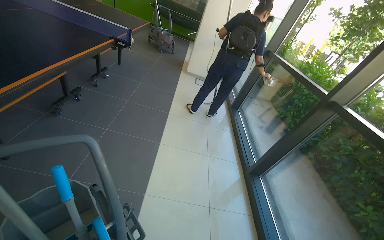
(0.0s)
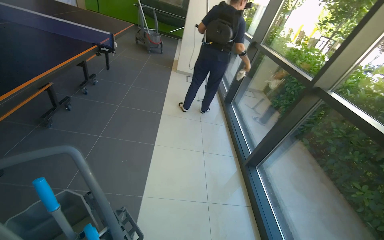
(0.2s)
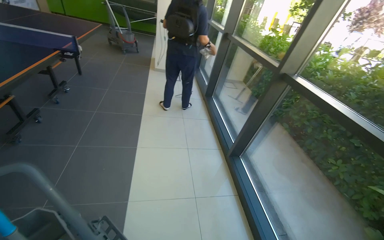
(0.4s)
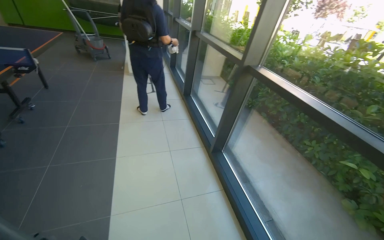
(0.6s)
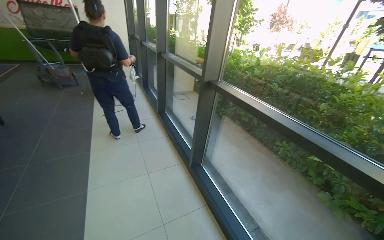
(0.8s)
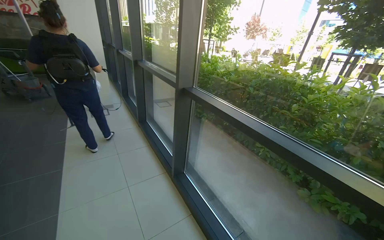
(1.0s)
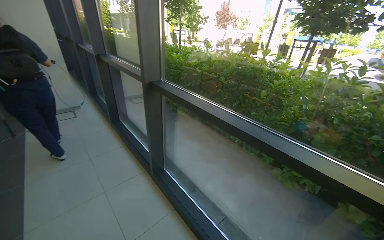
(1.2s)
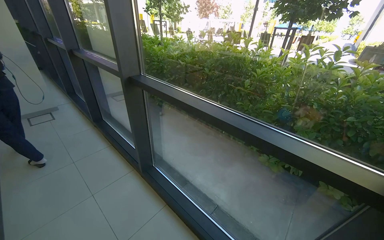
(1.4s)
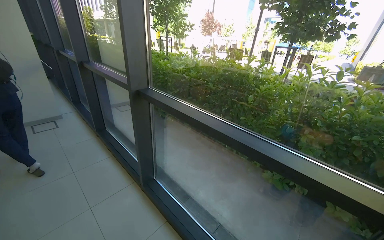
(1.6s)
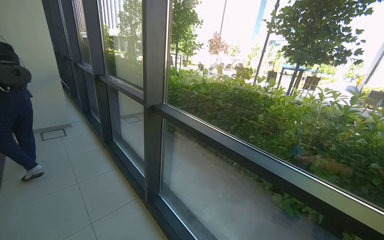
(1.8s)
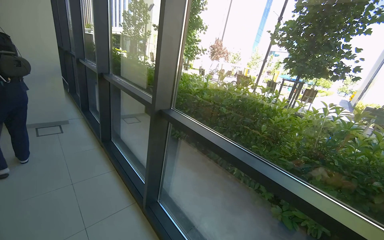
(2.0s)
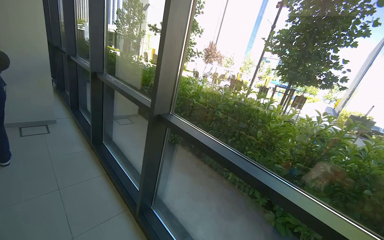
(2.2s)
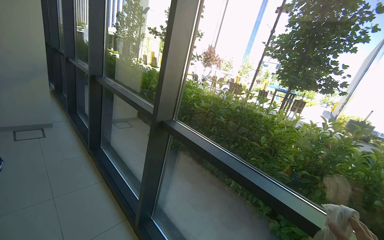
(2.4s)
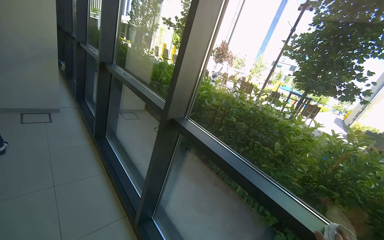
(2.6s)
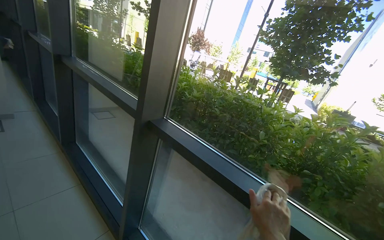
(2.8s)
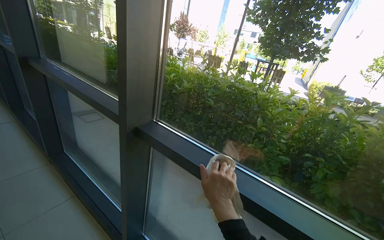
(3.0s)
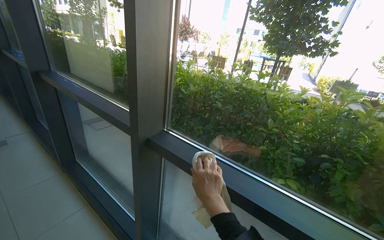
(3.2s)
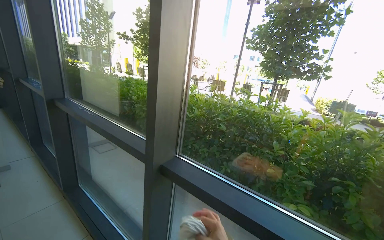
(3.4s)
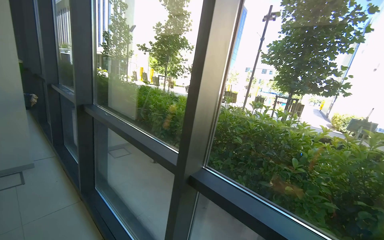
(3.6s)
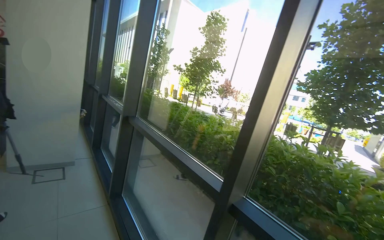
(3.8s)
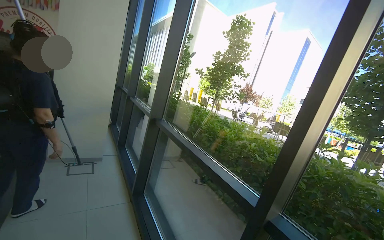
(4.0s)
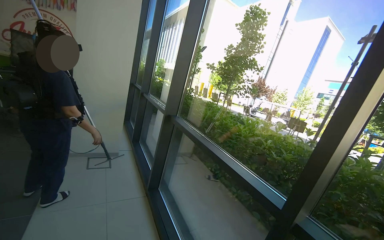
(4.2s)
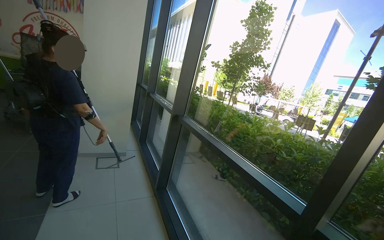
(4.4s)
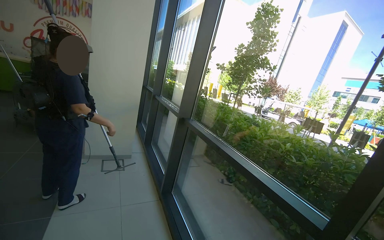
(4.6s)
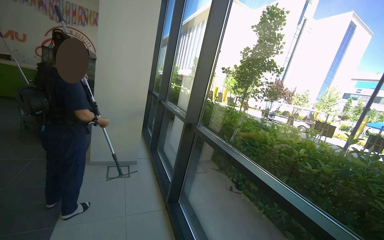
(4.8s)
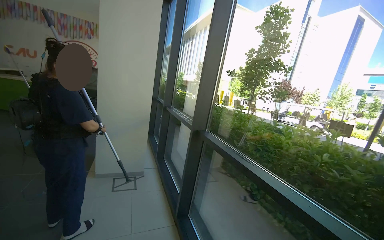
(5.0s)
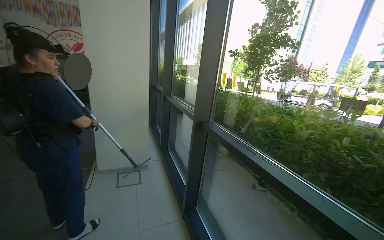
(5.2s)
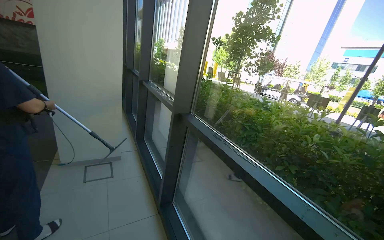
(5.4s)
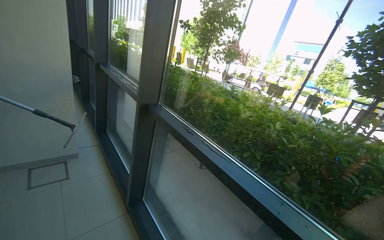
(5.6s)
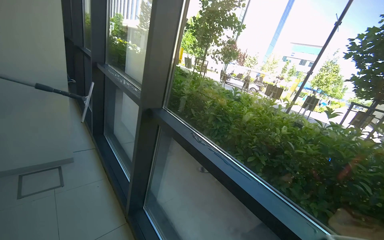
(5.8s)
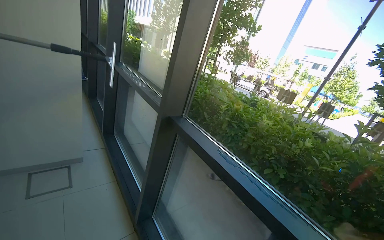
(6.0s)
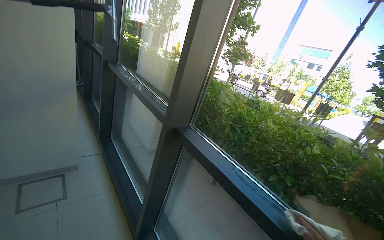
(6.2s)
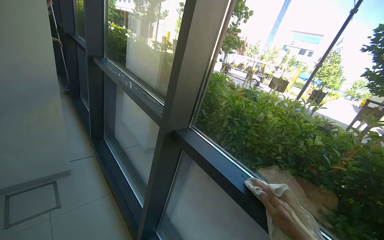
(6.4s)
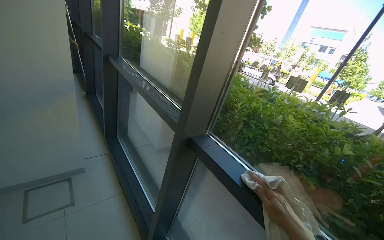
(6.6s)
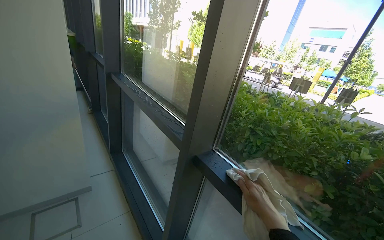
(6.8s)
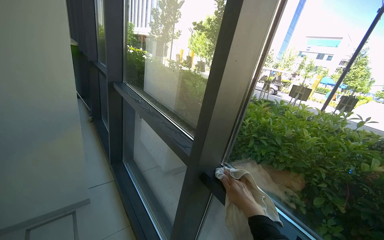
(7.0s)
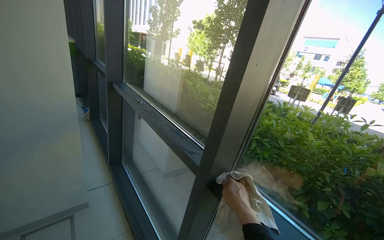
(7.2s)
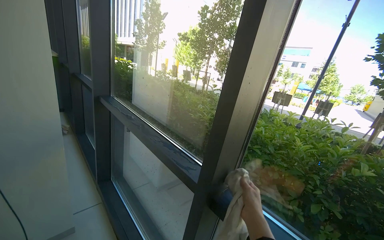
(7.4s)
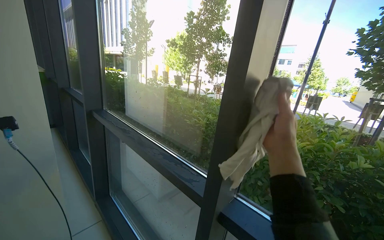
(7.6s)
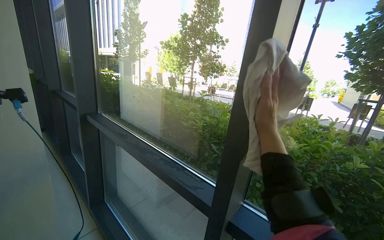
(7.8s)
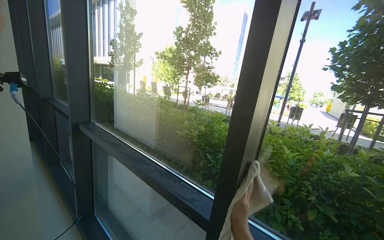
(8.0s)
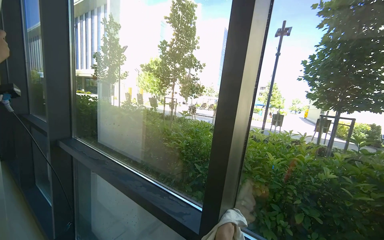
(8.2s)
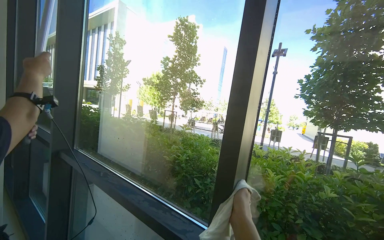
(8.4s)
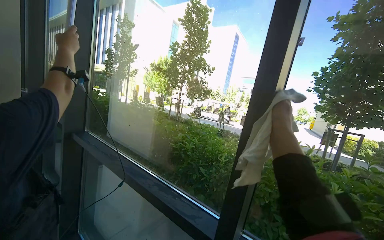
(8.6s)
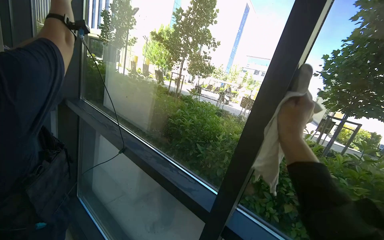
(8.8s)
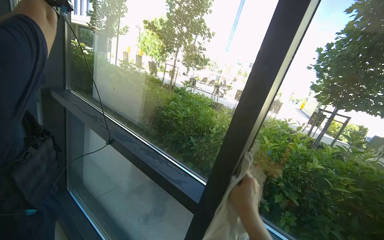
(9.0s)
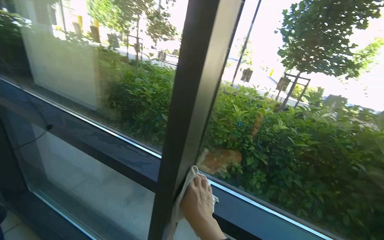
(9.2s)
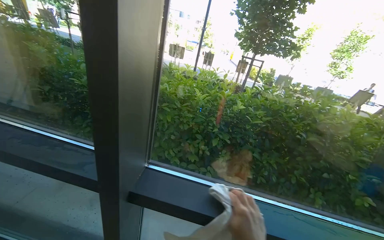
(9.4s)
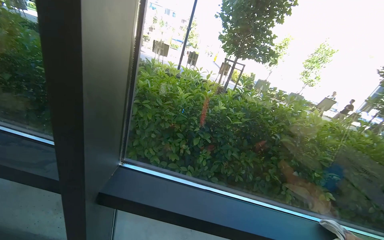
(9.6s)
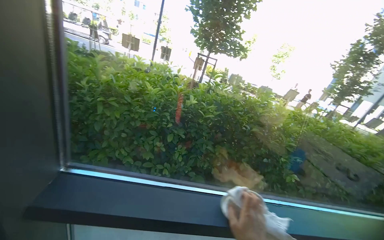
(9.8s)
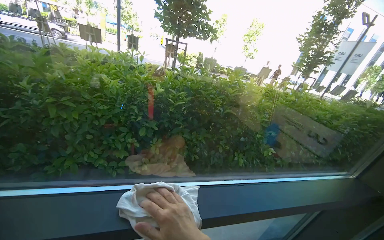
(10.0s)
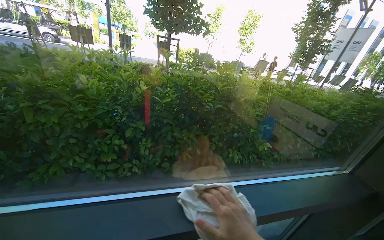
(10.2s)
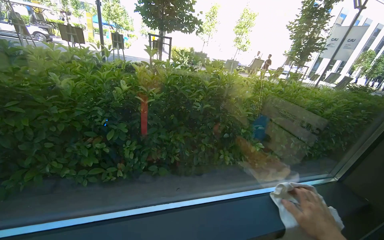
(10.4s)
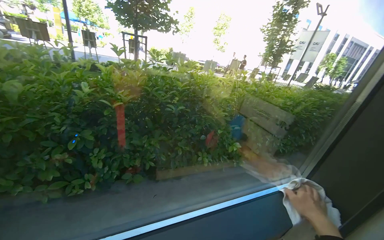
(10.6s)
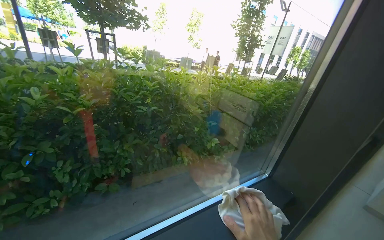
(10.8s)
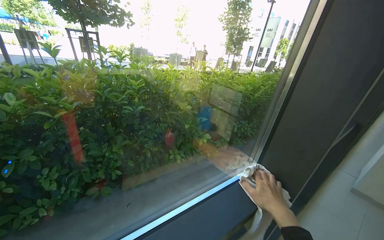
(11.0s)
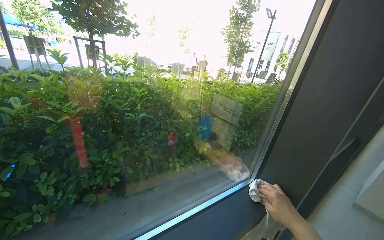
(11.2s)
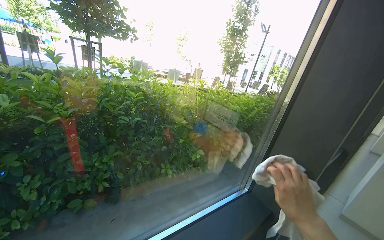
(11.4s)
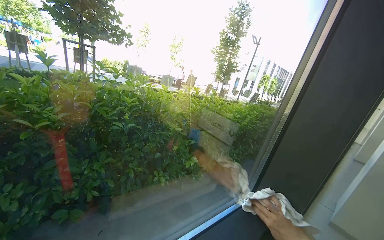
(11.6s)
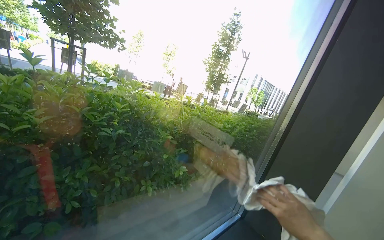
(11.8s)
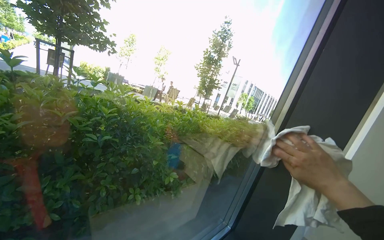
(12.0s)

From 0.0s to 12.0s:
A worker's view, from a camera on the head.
Job: cleaning windows.
The whole recording: Wiping window frames with cloth. The worker wipes the window frames and glass with a white cloth.
From 0.0s to 1.6s: The wearer moves approximately 60 cm. The wearer's head swings some 50 degrees to the right.
From 1.6s to 3.0s: The camera is carried approximately 60 cm.
From 3.0s to 4.4s: The camera is carried to the left, roughly 50 cm. The view pans to the left by some 25 degrees. The wearer looks approximately 20 degrees further upward.
From 4.4s to 6.0s: The wearer moves approximately 90 cm.
From 6.0s to 7.6s: The camera is carried approximately 50 cm.
From 9.0s to 10.4s: The camera is carried some 60 cm. The wearer looks approximately 50 degrees further to the right. The wearer looks about 20 degrees further downward.
From 10.4s to 12.0s: The view swings about 30 degrees to the right.

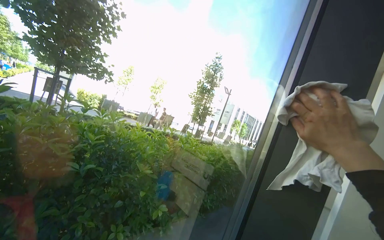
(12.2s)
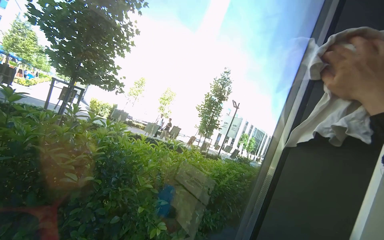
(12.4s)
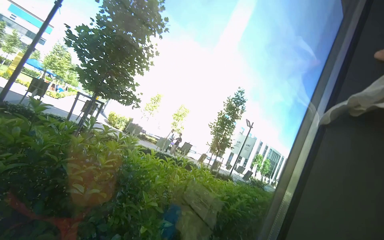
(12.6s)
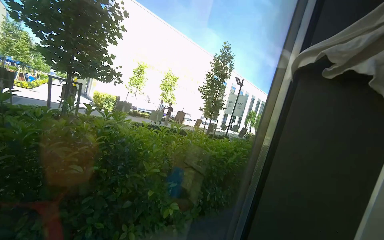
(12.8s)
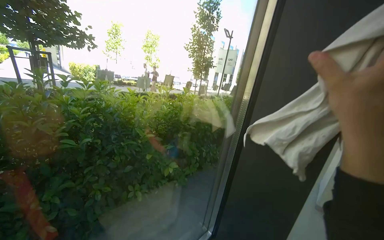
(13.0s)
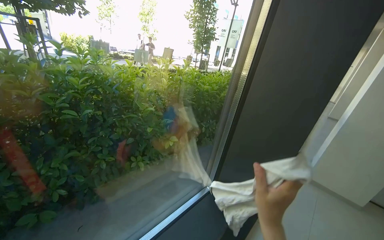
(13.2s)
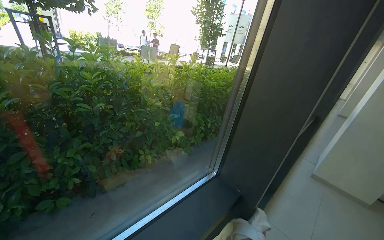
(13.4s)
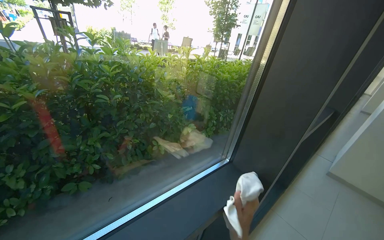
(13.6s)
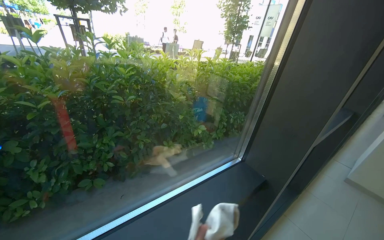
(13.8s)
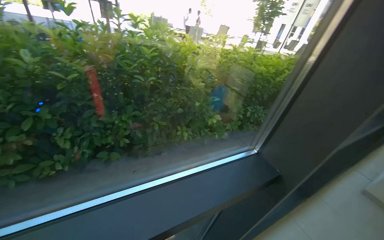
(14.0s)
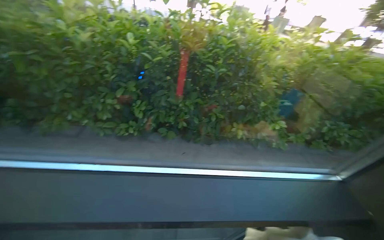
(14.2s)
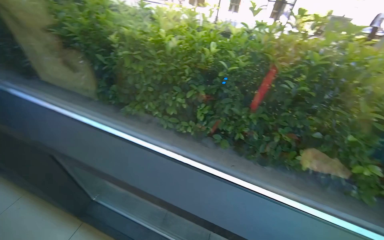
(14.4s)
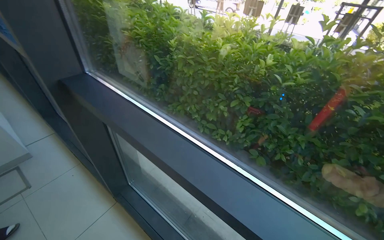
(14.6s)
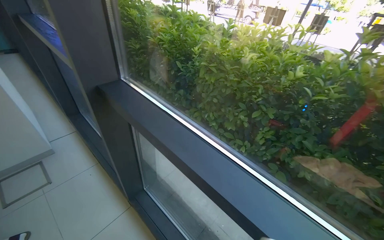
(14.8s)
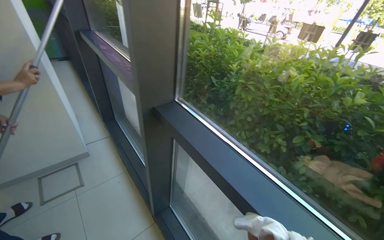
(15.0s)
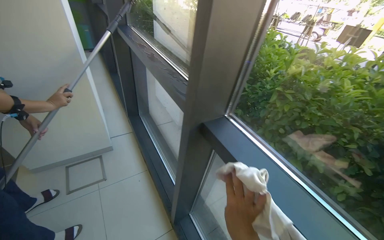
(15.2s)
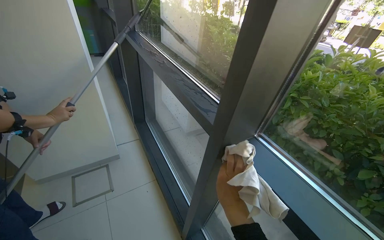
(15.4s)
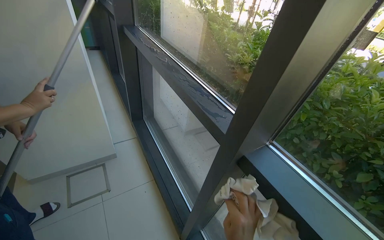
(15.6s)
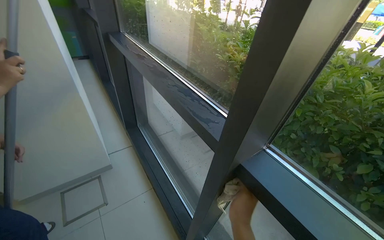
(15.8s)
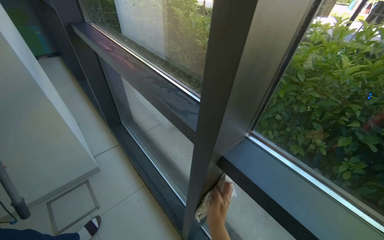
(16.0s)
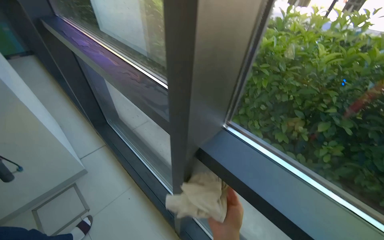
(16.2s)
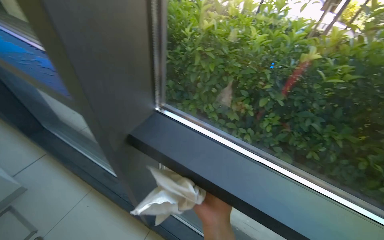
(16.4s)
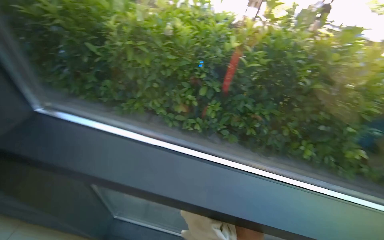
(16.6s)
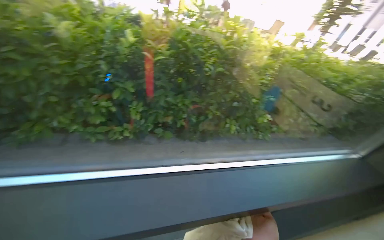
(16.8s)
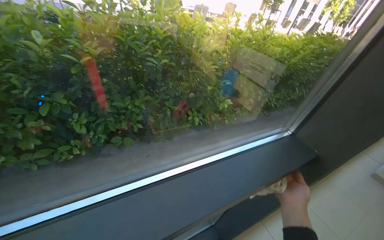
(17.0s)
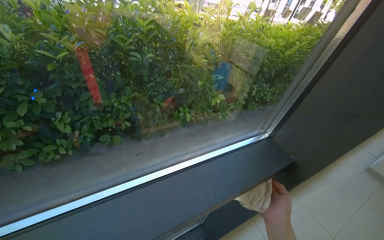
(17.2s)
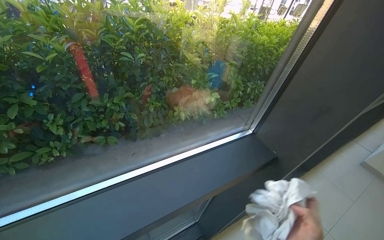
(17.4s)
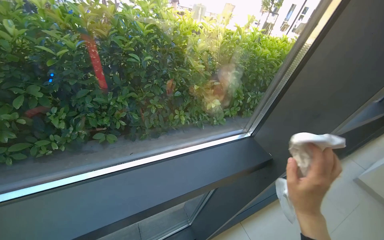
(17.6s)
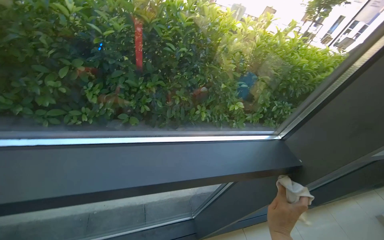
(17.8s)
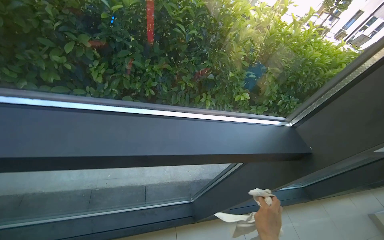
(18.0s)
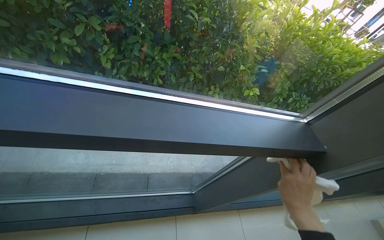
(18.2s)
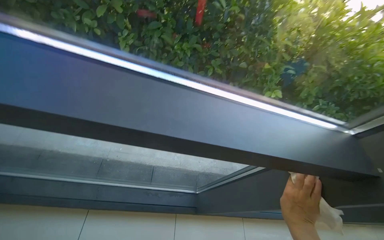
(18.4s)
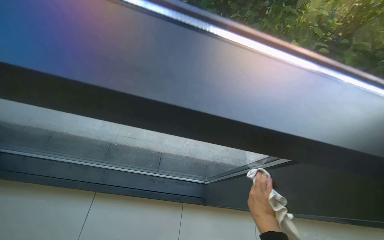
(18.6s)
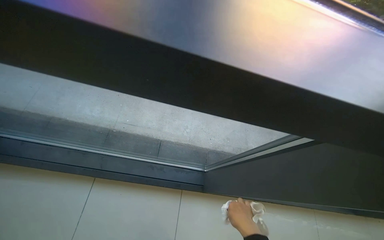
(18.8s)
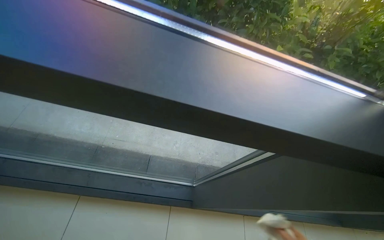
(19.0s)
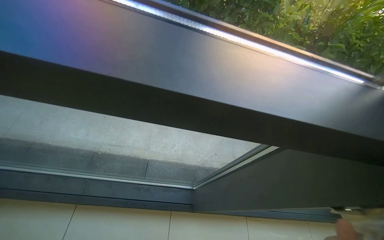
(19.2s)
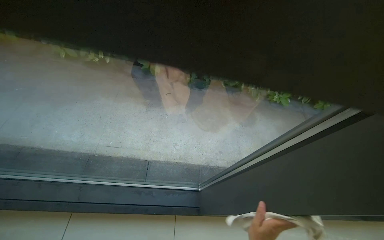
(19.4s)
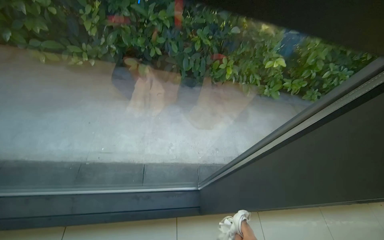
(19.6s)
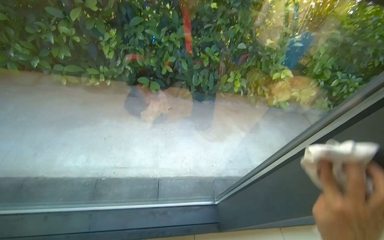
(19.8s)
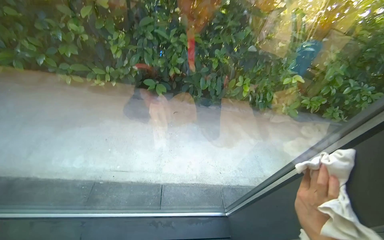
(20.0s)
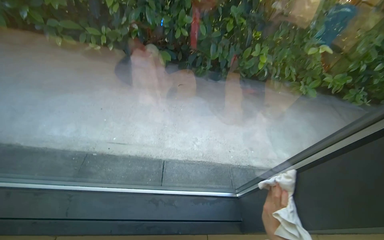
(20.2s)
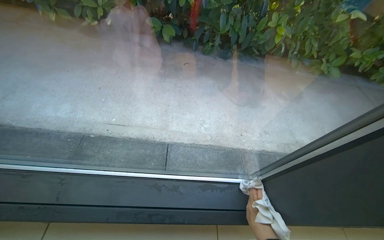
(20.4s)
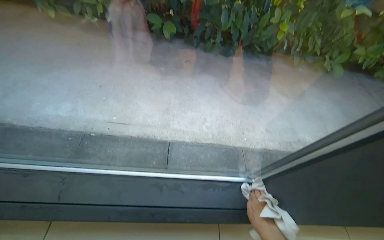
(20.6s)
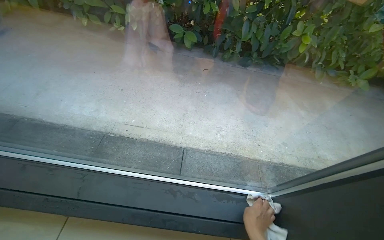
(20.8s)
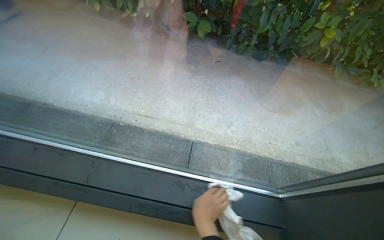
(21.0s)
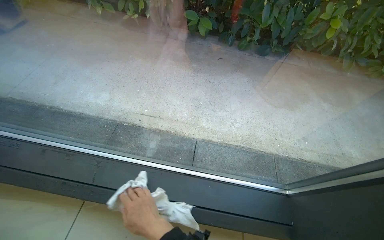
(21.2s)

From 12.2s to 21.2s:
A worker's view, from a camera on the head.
Job: cleaning windows.
The whole recording: Wiping window frames with cloth. The worker wipes the window frames and glass with a white cloth.
From 12.2s to 13.8s: The wearer looks some 25 degrees further downward.
From 13.8s to 15.2s: The head travels about 90 cm. The wearer's head swings approximately 75 degrees to the left.
From 15.2s to 16.6s: The head rotates some 50 degrees to the right.
From 16.6s to 18.2s: The head travels about 50 cm. The view swings some 20 degrees to the right.
From 19.8s to 21.2s: The wearer moves some 50 cm.
